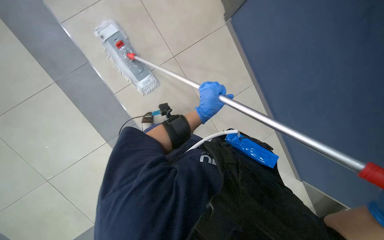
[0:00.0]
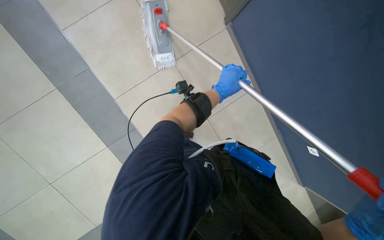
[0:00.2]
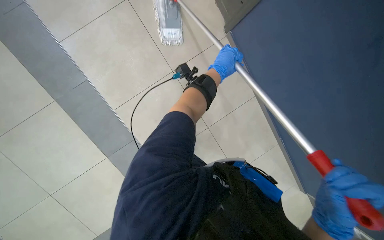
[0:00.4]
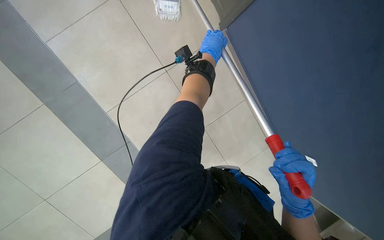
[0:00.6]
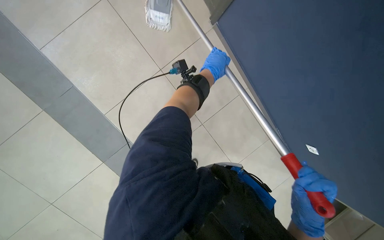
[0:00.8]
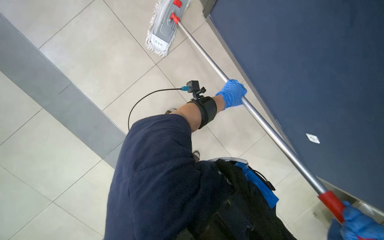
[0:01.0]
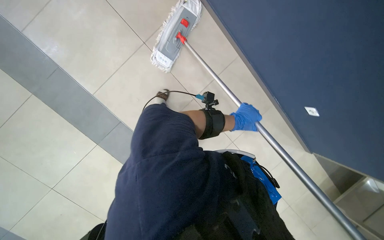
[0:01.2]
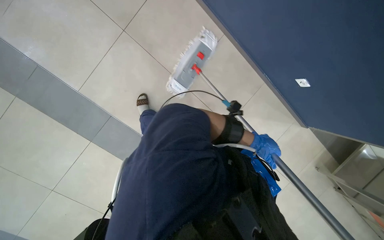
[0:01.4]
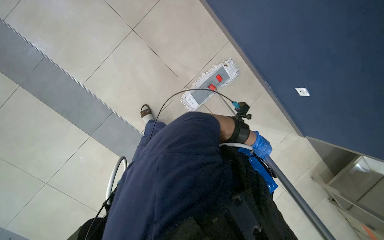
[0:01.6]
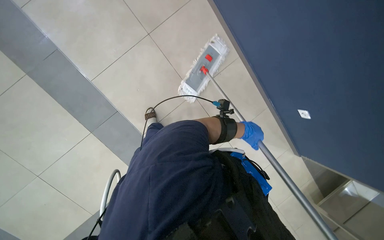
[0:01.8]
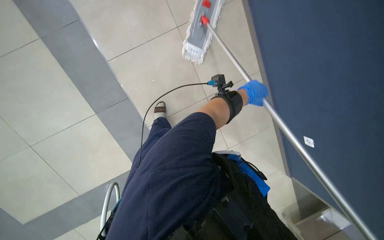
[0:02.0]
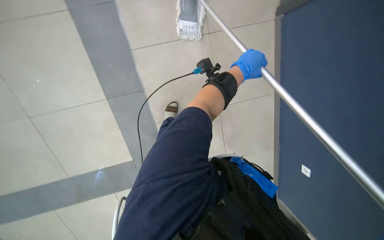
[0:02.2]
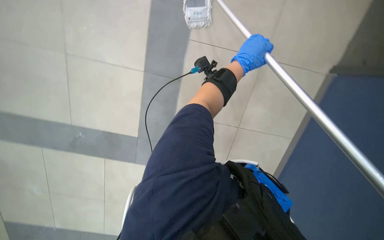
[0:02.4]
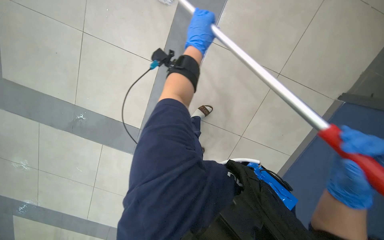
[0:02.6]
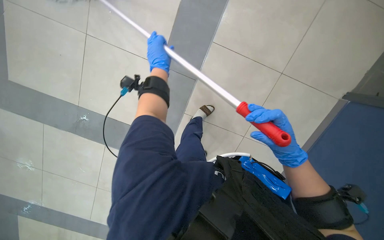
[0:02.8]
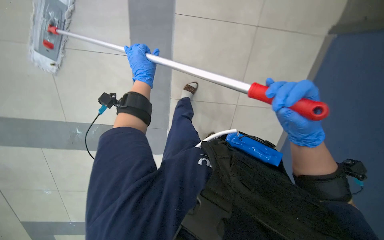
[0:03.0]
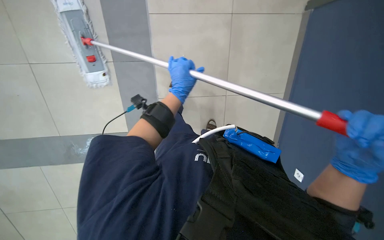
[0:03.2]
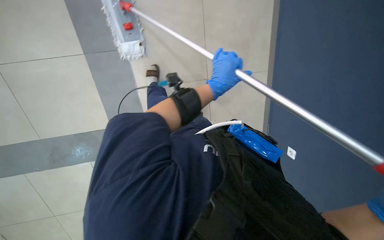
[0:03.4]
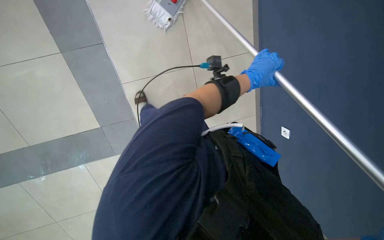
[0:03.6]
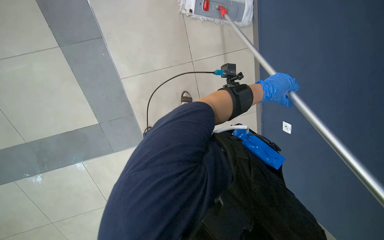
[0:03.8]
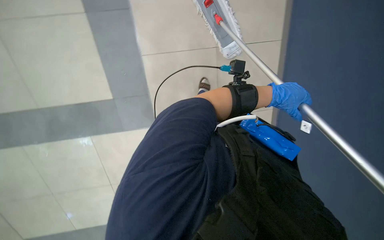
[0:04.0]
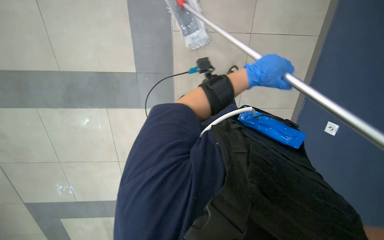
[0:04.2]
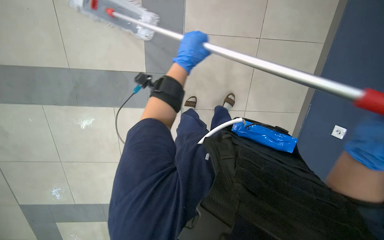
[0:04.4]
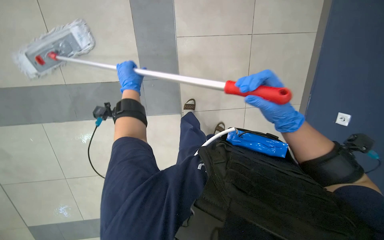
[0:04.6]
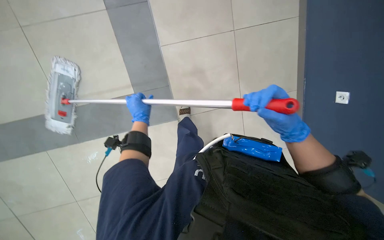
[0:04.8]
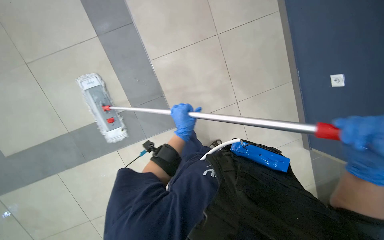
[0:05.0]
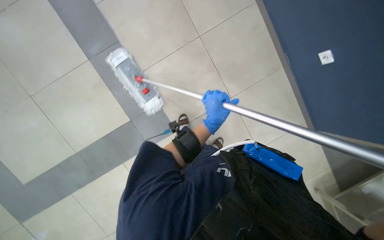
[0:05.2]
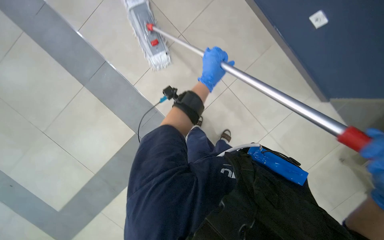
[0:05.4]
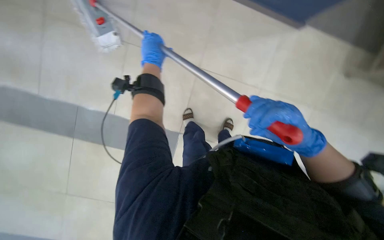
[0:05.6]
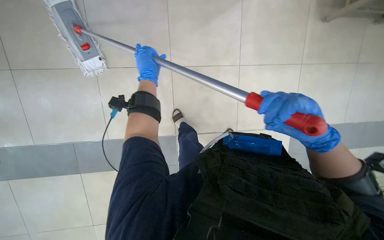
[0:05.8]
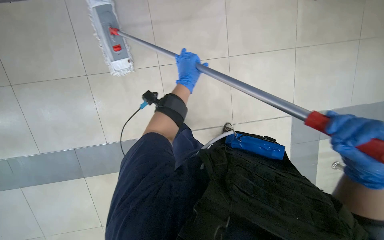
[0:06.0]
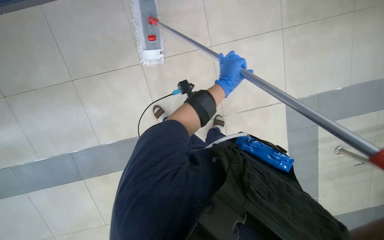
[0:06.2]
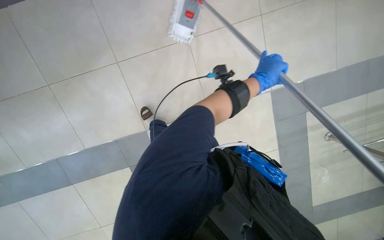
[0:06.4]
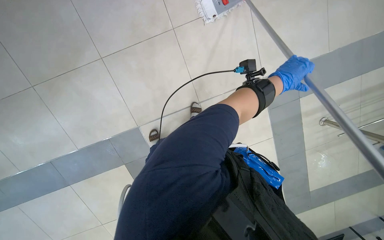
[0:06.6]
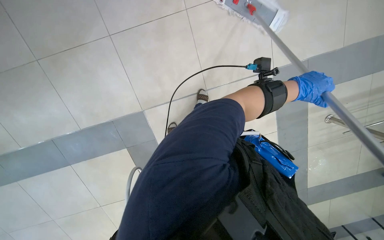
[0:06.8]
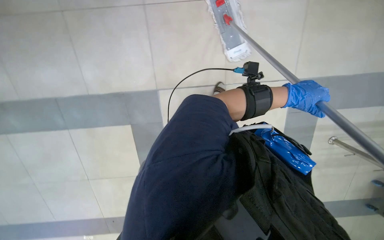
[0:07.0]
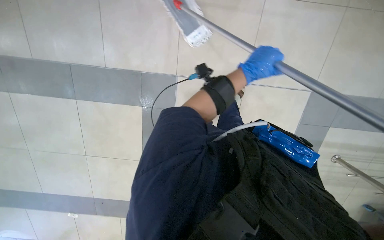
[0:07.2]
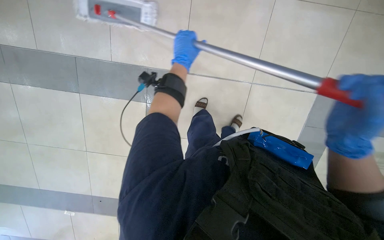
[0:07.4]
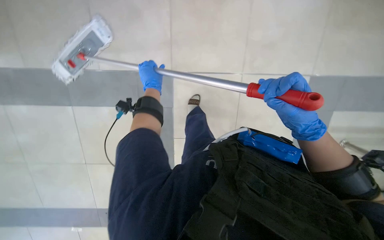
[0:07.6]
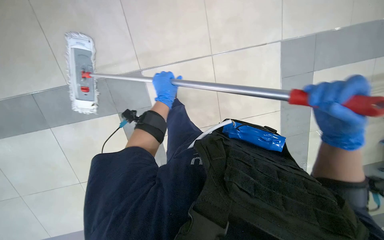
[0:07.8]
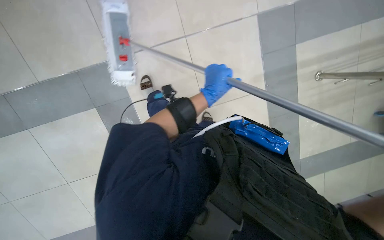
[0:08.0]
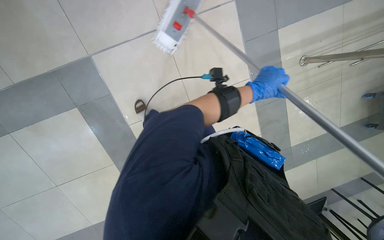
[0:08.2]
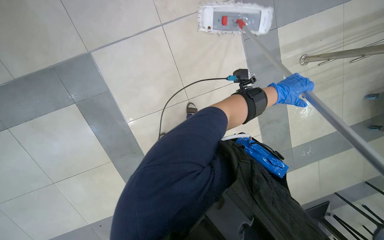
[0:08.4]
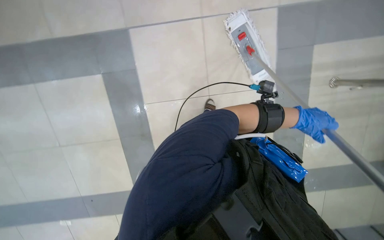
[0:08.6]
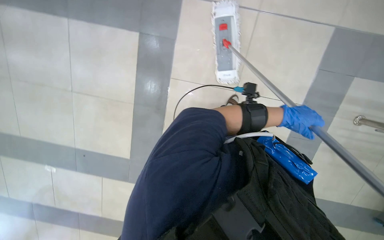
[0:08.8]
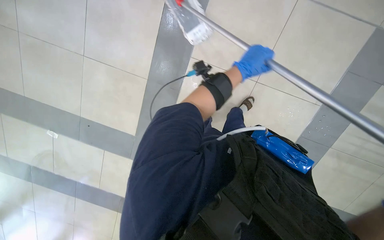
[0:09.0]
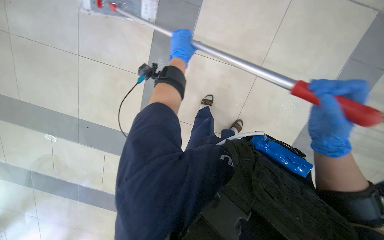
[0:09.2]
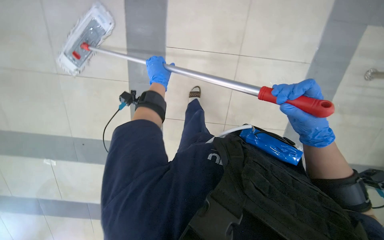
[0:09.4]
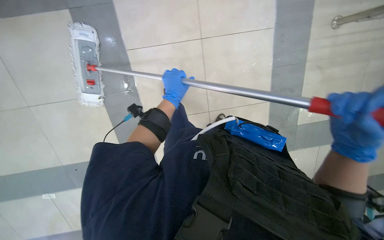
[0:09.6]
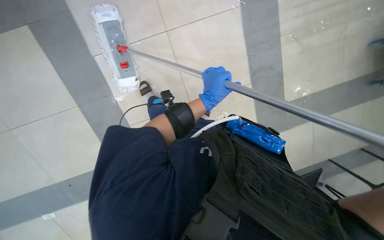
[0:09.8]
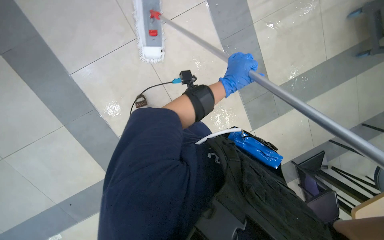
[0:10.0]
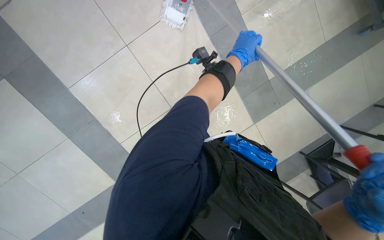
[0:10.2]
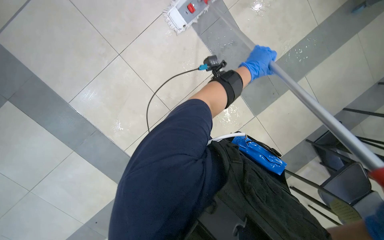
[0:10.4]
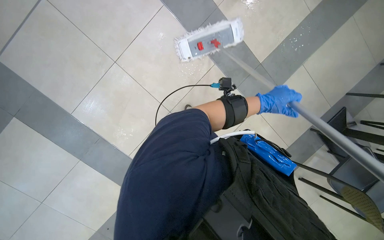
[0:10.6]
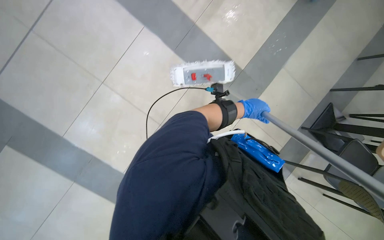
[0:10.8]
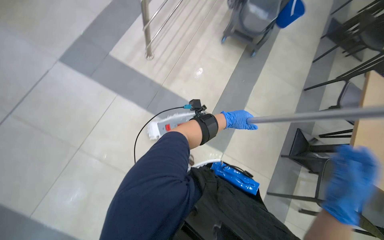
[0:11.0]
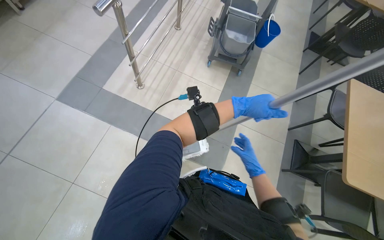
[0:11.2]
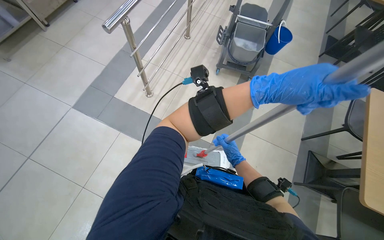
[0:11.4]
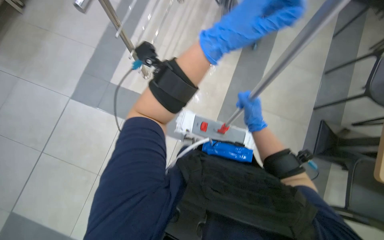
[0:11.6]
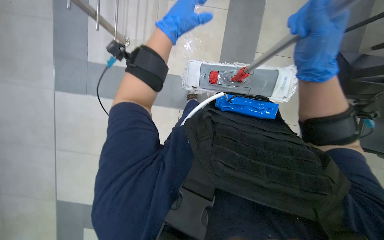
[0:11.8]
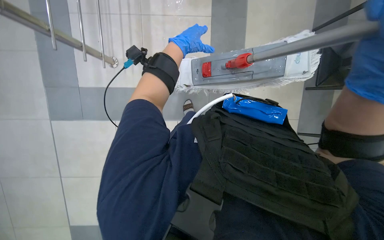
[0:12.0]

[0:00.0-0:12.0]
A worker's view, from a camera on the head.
Job: mopping floor.
The whole recording: Mopping floor with cleaning cart. The worker mops the floor, occasionally picking up debris and wringing the mop head using the cleaning cart.
0:00.0 to 0:01.6: The left hand goes approximately 20 cm to the right, and travels up the picture and back again, approximately 25 cm each way.
0:01.6 to 0:03.0: The left hand travels to the left and up the picture by approximately 70 cm.
0:03.0 to 0:04.4: The view tips downward by approximately 20 degrees.
0:04.4 to 0:06.0: The head rotates approximately 25 degrees to the right. The left hand travels to the left and back again, roughly 20 cm each way.
0:07.6 to 0:09.0: The left hand goes some 40 cm to the right.
0:09.0 to 0:10.4: The wearer looks approximately 20 degrees further downward. The scene turns about 35 degrees counterclockwise in the picture.
0:10.4 to 0:12.0: Everything in view rotates approximately 25 degrees counterclockwise.

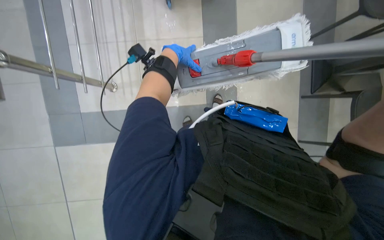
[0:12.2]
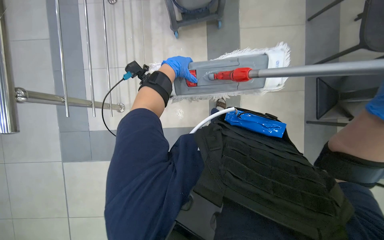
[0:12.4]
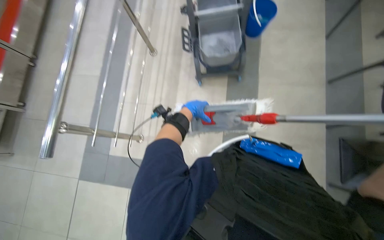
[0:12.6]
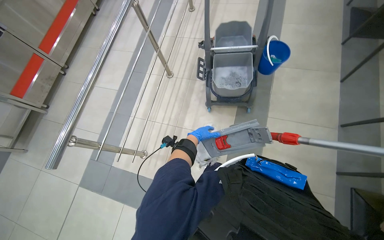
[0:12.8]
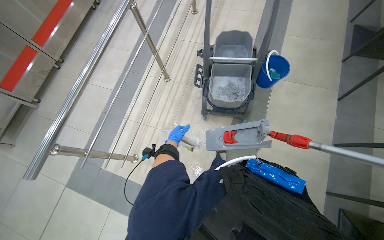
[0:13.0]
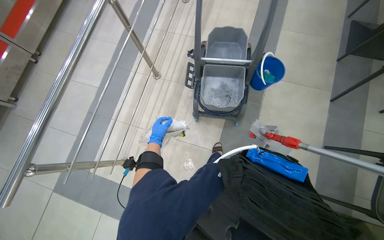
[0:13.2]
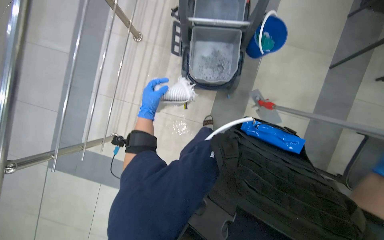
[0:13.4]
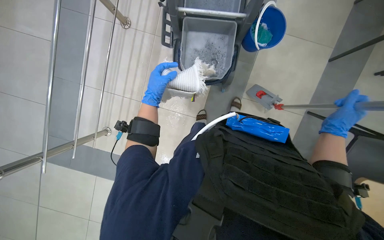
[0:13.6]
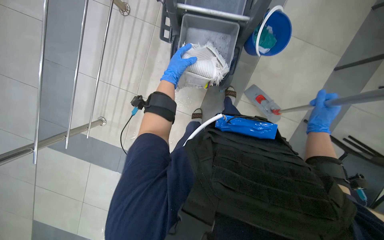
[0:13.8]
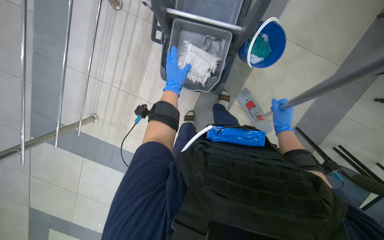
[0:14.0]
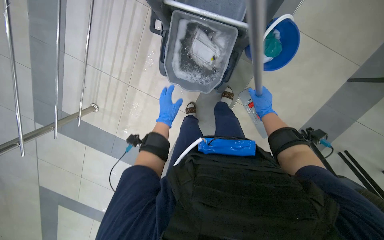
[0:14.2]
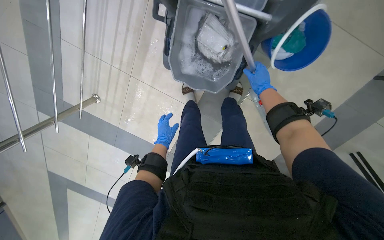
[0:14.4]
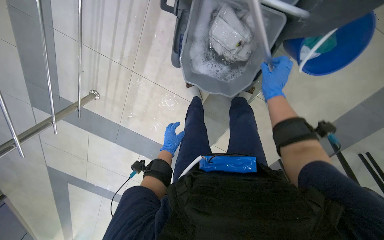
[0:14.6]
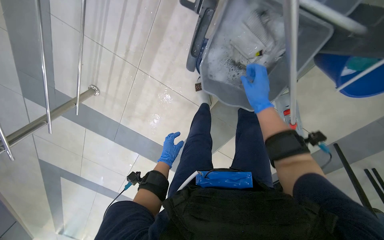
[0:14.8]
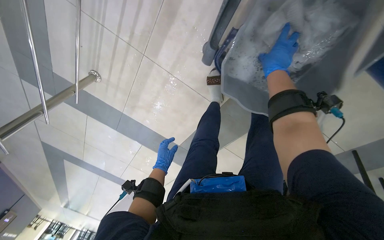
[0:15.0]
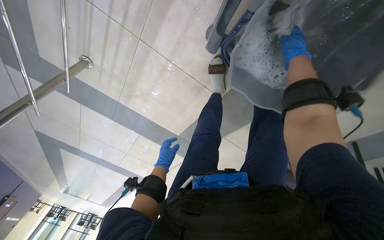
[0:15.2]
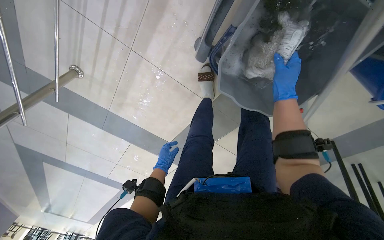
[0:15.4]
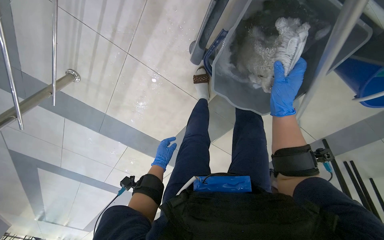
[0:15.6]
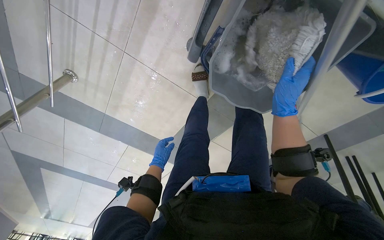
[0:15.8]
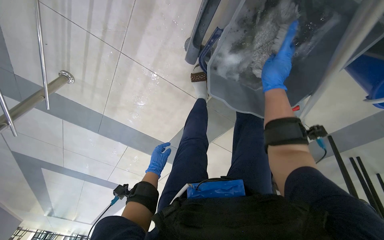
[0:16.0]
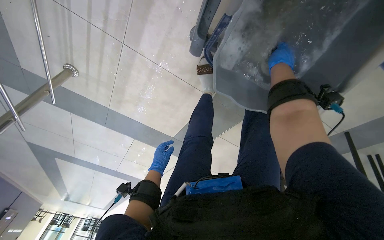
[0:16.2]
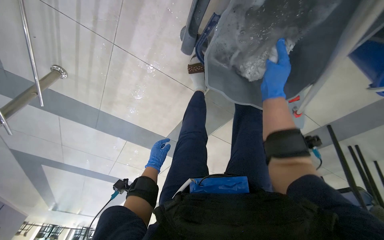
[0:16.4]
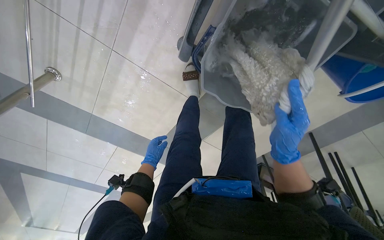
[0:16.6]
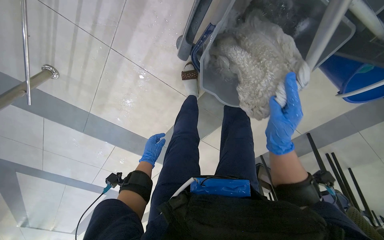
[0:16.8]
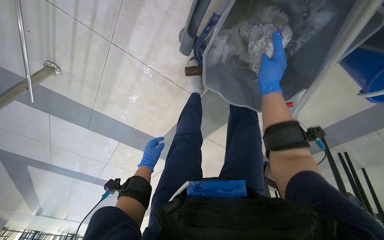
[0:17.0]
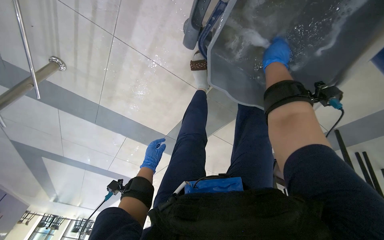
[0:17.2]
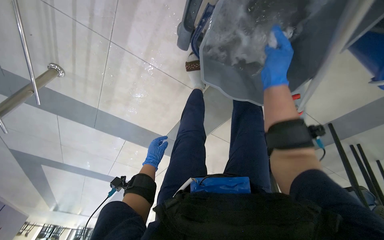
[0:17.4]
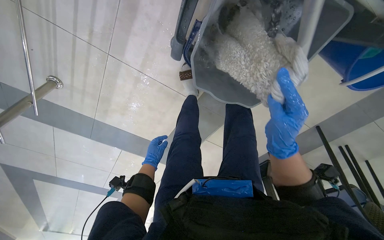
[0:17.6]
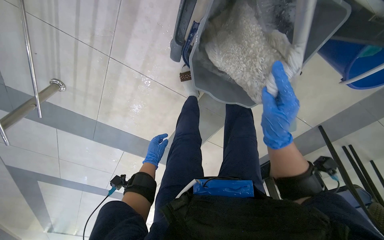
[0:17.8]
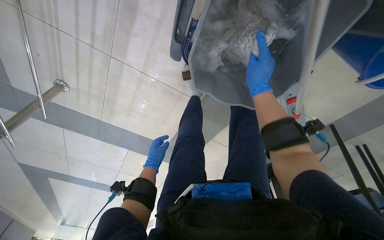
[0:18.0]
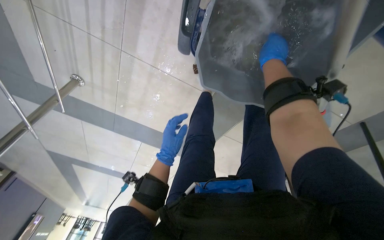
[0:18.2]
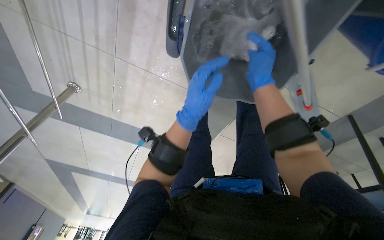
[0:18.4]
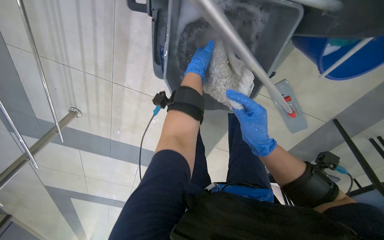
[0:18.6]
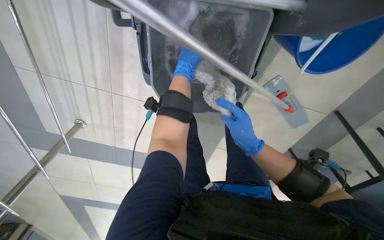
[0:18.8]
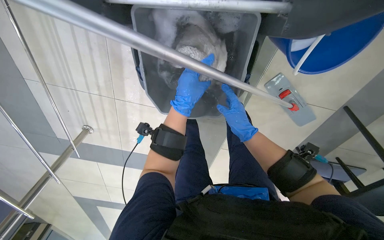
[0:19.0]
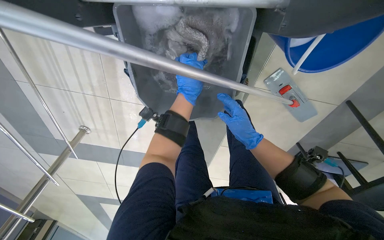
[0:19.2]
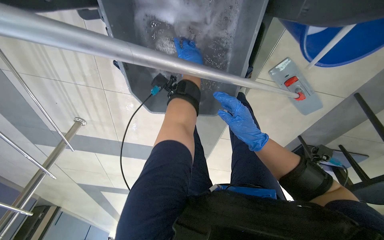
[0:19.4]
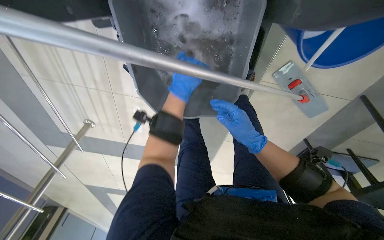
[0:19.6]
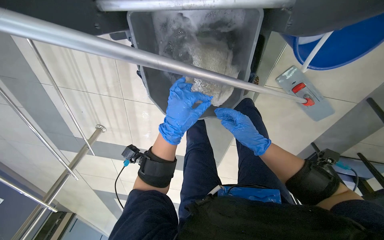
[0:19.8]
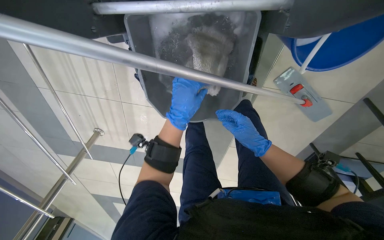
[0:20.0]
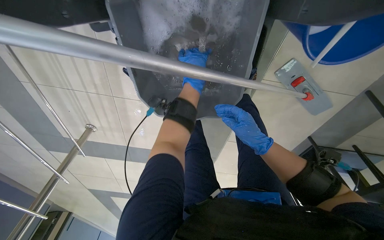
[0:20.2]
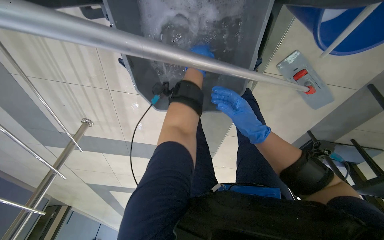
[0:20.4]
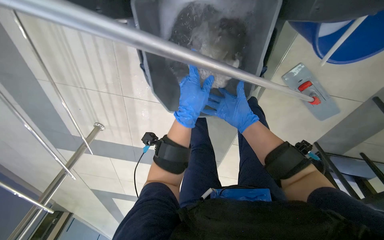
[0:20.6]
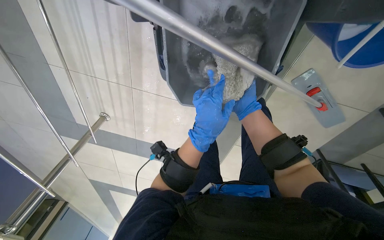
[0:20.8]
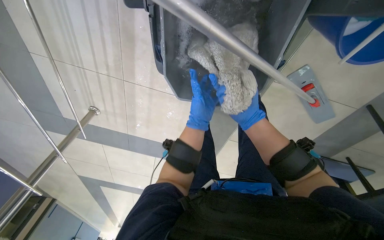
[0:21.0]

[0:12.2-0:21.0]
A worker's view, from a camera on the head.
Job: mopping floor.
The whole recording: Mopping floor with cleaning cart. The worker mops the floor, occasionally picking up debris and wringing the mop head using the cleaning cart.
0:13.6 to 0:15.2: The camera travels some 70 cm. The view tilts approximately 35 degrees downward.
0:15.2 to 0:16.6: The right hand goes up and down the picture, approximately 30 cm each way, reversing 2 times.
0:16.6 to 0:18.0: The right hand swings up and down the picture, about 30 cm each way, with 2 reversals.
0:18.0 to 0:19.6: The right hand moves down the picture, about 10 cm, while the left hand swings up and down the picture, some 35 cm each way, with 3 reversals.
0:19.6 to 0:21.0: The left hand swings up and down the picture, roughly 20 cm each way, with 2 reversals. The right hand heads farther from the camera, covering about 20 cm.
